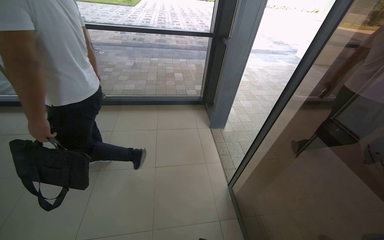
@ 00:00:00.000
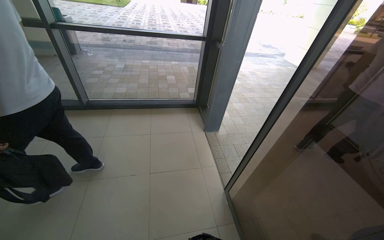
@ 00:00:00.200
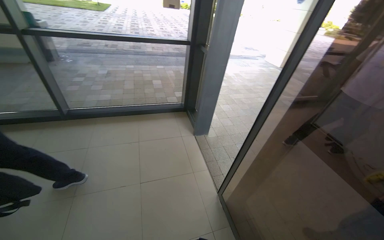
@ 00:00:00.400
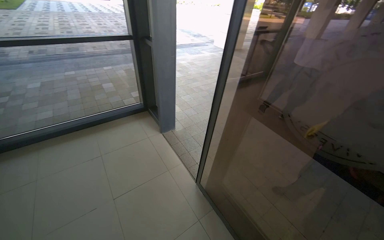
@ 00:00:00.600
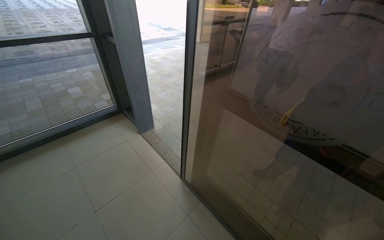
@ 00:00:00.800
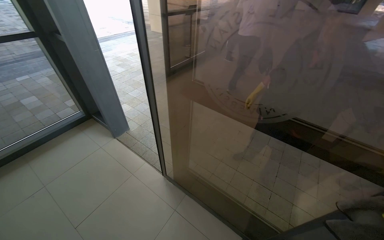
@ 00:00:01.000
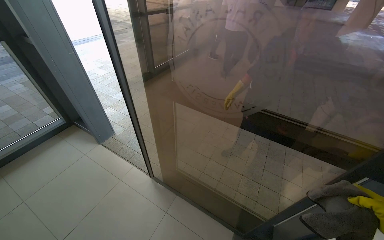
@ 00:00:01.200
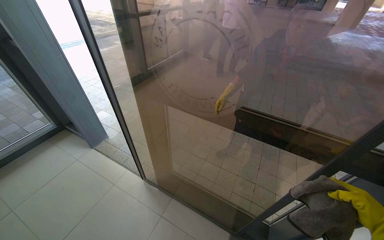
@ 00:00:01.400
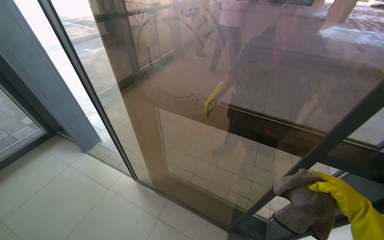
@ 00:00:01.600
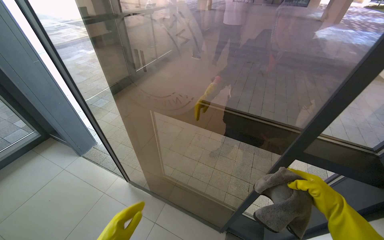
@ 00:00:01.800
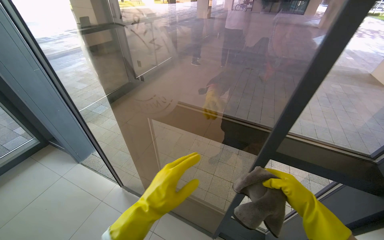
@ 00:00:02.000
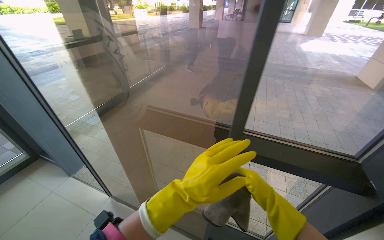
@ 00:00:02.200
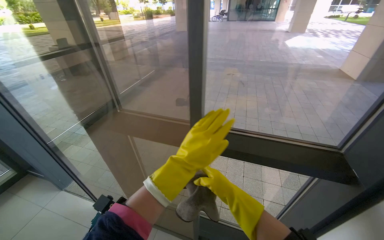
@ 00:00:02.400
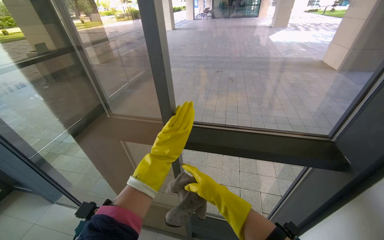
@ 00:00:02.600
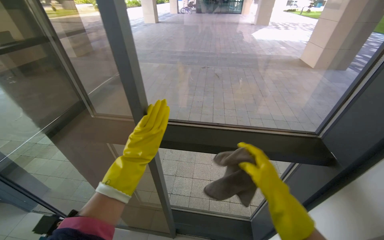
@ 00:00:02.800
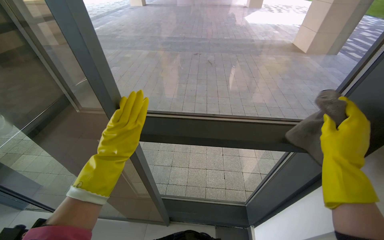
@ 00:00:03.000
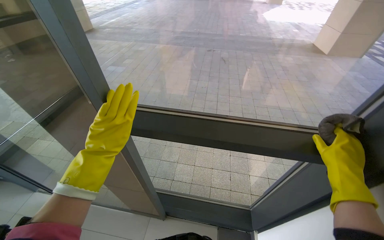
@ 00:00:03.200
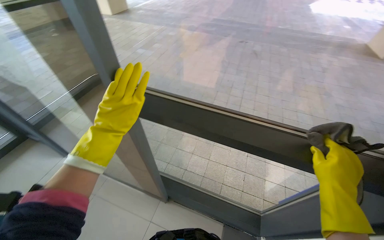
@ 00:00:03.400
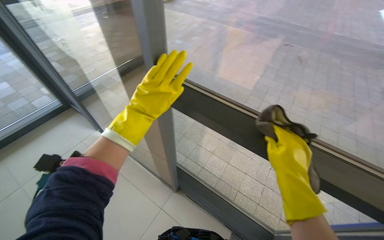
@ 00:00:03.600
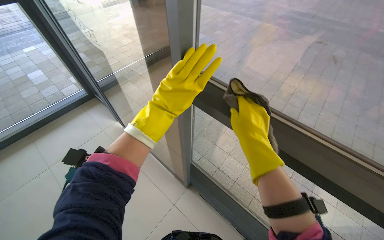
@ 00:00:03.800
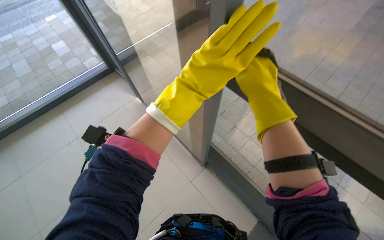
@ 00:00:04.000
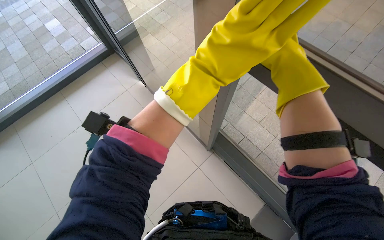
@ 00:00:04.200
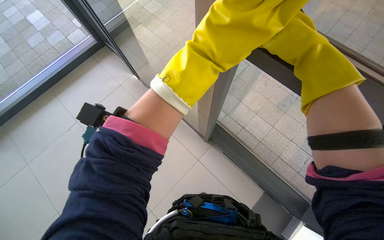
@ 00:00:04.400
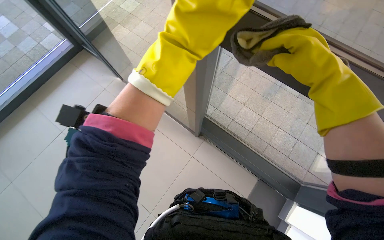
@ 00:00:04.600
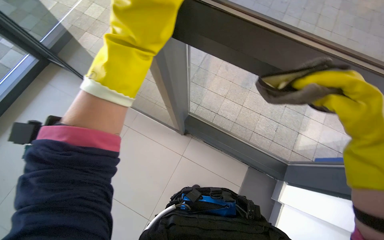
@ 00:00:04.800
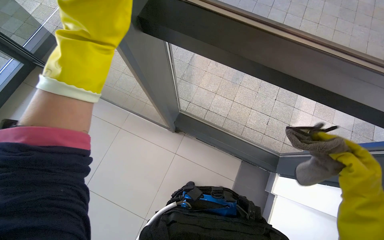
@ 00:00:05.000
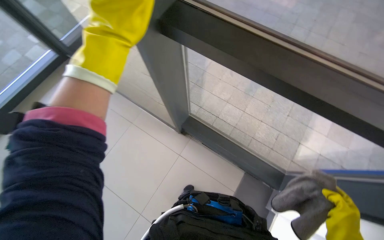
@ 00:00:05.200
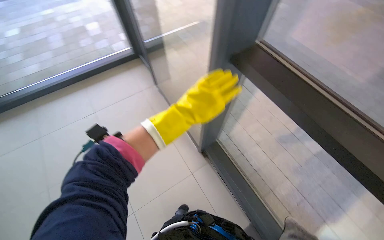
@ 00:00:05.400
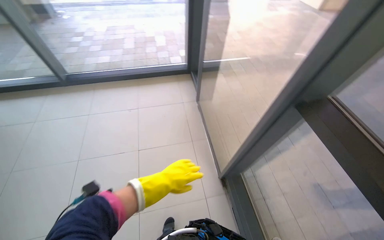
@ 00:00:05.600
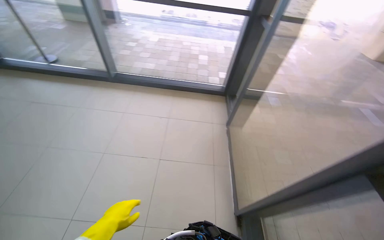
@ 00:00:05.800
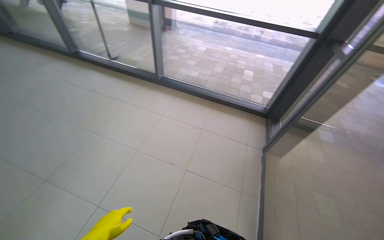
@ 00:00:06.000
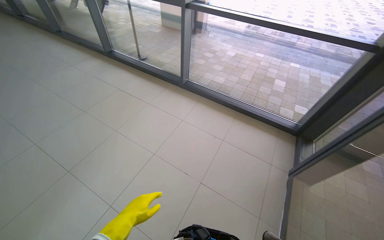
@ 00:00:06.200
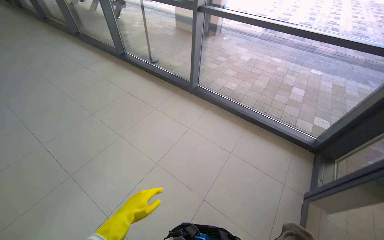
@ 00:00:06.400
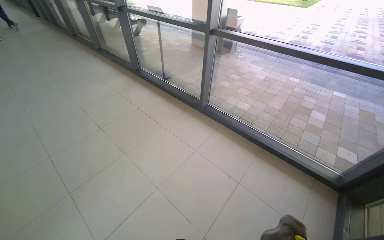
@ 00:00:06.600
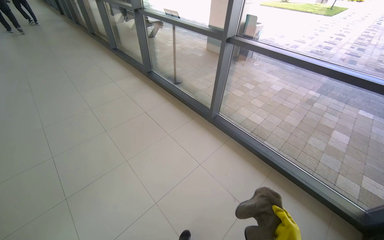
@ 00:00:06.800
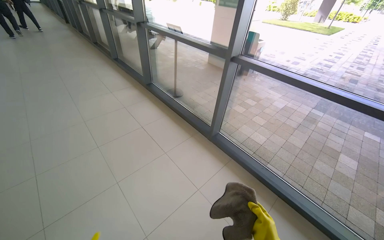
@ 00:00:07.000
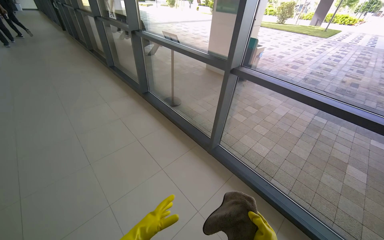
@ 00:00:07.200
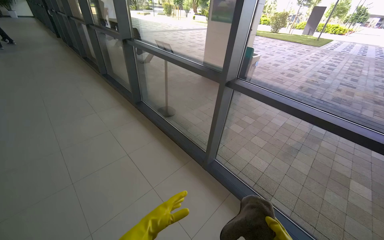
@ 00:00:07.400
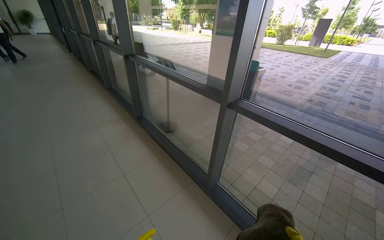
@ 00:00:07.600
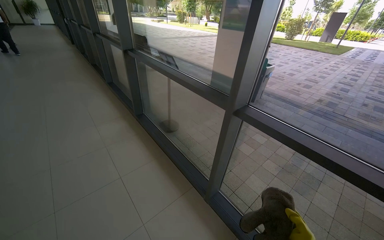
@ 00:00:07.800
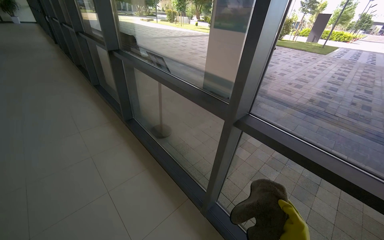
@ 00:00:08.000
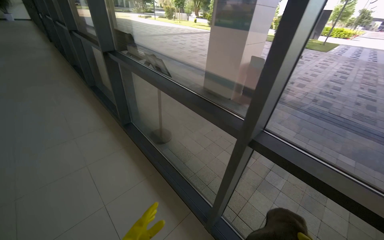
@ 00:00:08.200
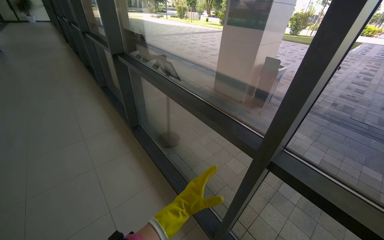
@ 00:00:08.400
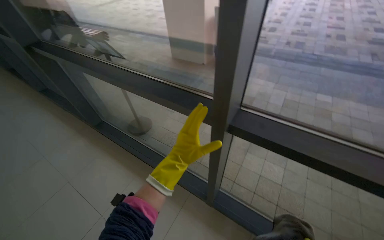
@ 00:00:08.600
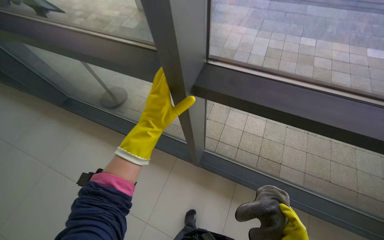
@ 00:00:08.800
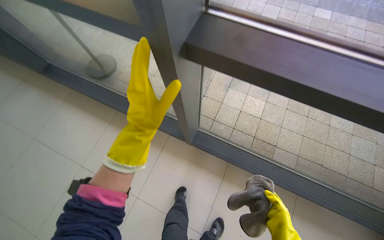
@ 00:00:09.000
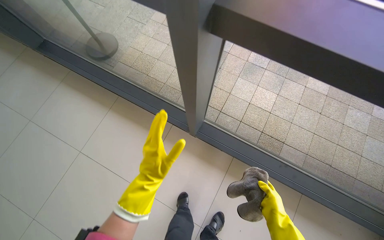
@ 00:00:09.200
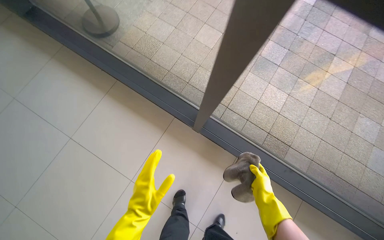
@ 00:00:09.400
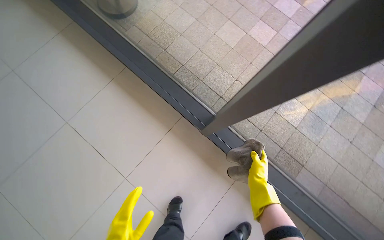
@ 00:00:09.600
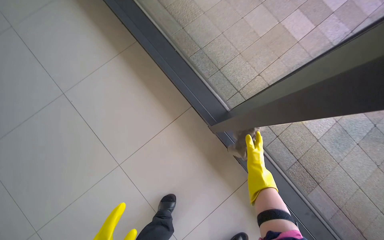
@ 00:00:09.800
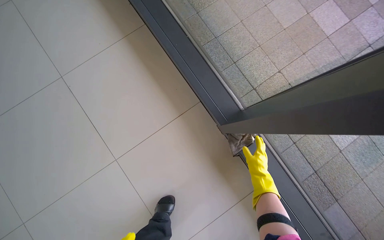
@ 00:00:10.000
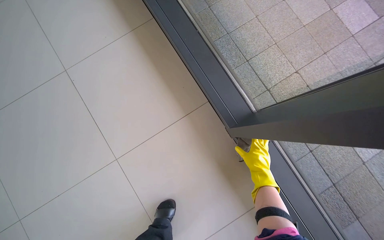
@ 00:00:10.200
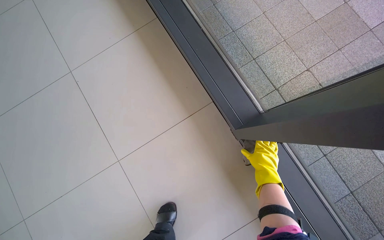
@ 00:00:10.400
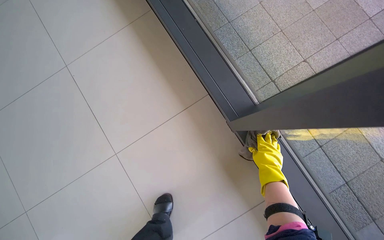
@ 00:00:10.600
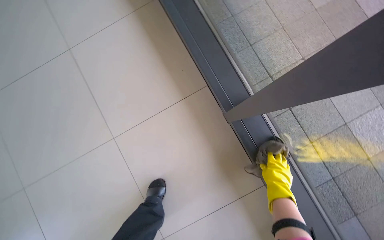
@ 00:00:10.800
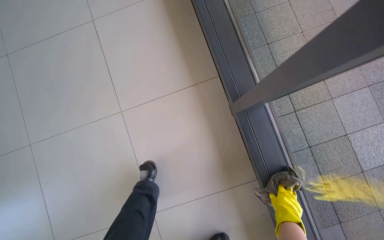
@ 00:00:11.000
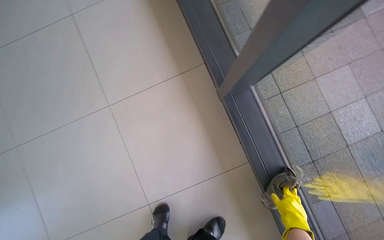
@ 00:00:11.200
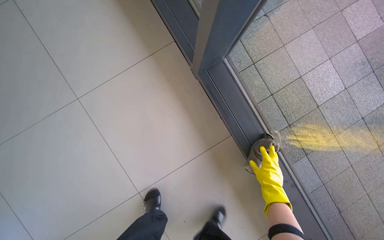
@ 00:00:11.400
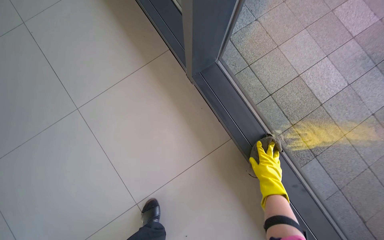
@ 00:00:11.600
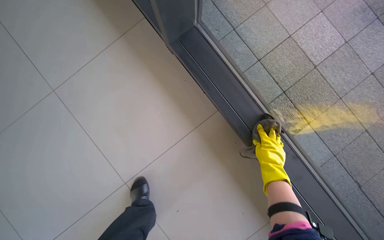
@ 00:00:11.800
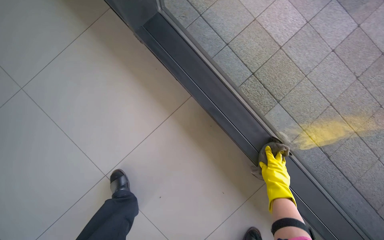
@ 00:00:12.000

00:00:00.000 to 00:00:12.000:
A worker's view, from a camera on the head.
Job: wiping surfaces.
The whole recording: Wiping window frames. The worker wipes the frames of the large glass windows with a cloth.
00:00:00.000 to 00:00:01.600: The wearer looks about 55 degrees further to the right.
00:00:01.600 to 00:00:03.000: The wearer's head swings approximately 20 degrees to the right.
00:00:03.000 to 00:00:04.400: The wearer looks some 40 degrees further to the left. The wearer looks some 25 degrees further downward.
00:00:04.400 to 00:00:06.000: The camera travels approximately 40 cm. The wearer looks roughly 65 degrees further to the left. The wearer looks about 25 degrees further upward.
00:00:06.000 to 00:00:07.600: The camera travels some 1 m. The head rotates roughly 30 degrees to the left. The camera pitches upward, by roughly 15 degrees.
00:00:07.600 to 00:00:09.000: The camera travels roughly 70 cm. The wearer looks approximately 25 degrees further to the right. The wearer looks some 35 degrees further downward.
00:00:09.000 to 00:00:10.400: The head travels about 50 cm. The head rotates about 35 degrees to the left.
00:00:10.400 to 00:00:12.000: The head travels about 50 cm.

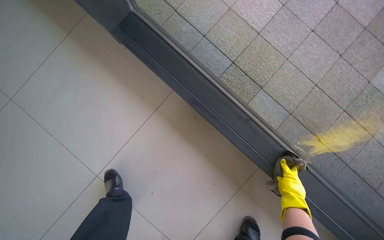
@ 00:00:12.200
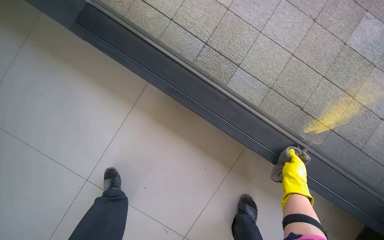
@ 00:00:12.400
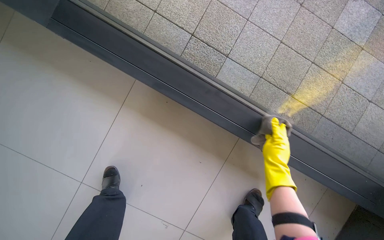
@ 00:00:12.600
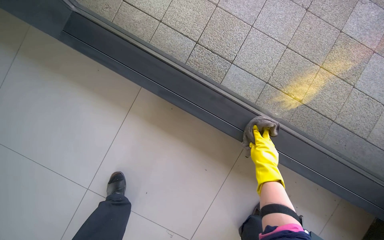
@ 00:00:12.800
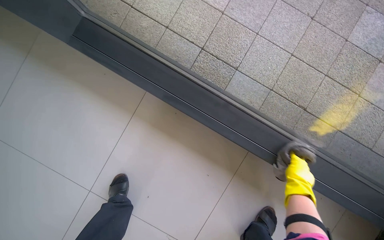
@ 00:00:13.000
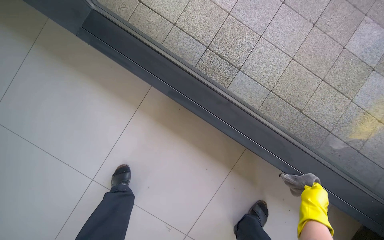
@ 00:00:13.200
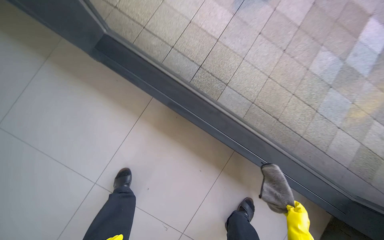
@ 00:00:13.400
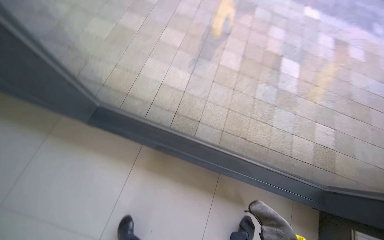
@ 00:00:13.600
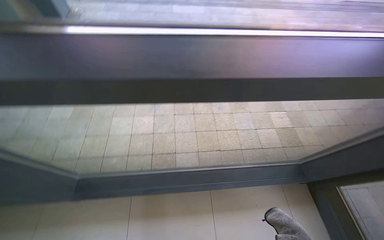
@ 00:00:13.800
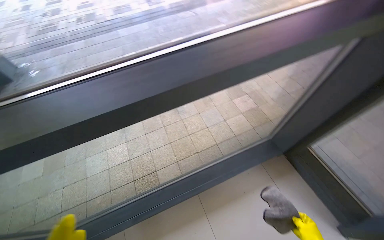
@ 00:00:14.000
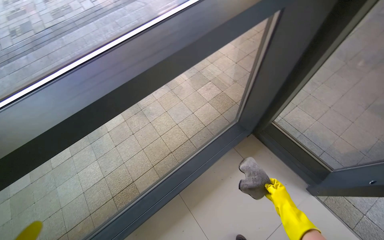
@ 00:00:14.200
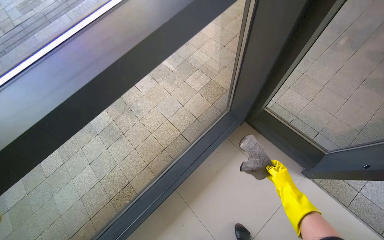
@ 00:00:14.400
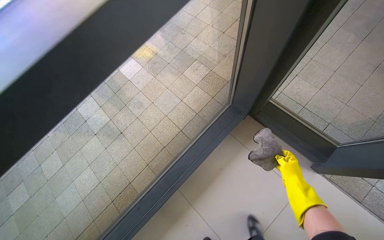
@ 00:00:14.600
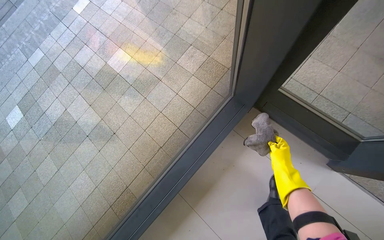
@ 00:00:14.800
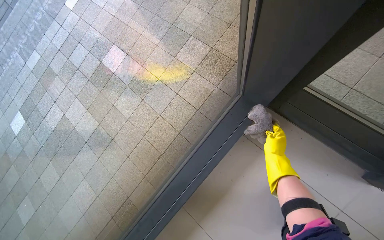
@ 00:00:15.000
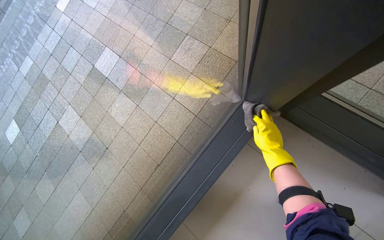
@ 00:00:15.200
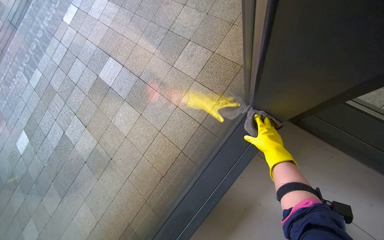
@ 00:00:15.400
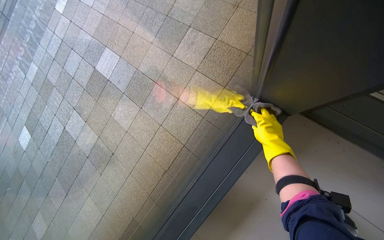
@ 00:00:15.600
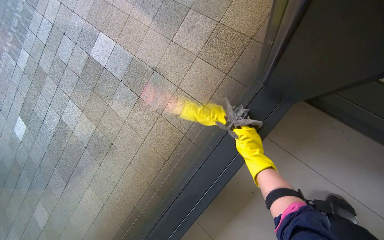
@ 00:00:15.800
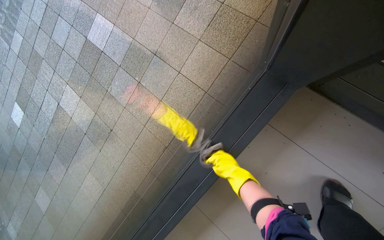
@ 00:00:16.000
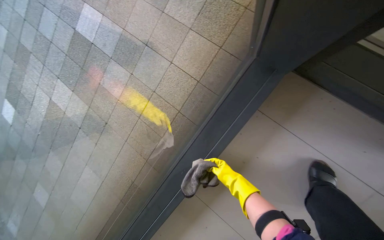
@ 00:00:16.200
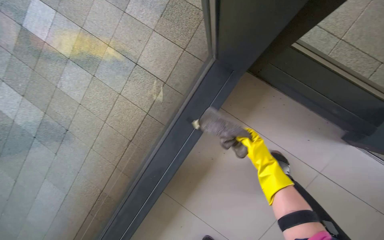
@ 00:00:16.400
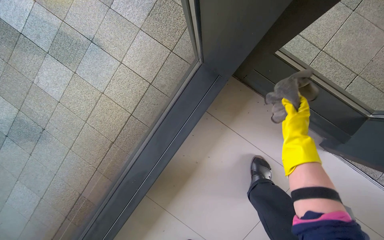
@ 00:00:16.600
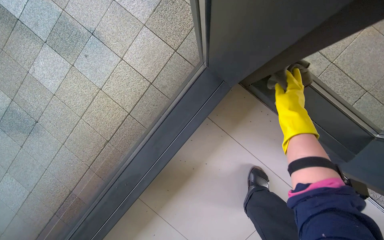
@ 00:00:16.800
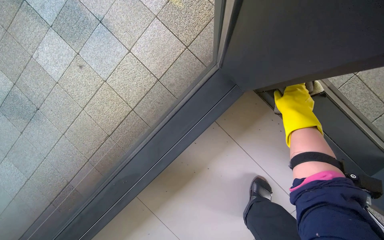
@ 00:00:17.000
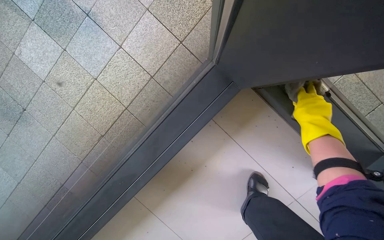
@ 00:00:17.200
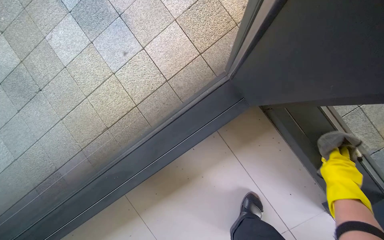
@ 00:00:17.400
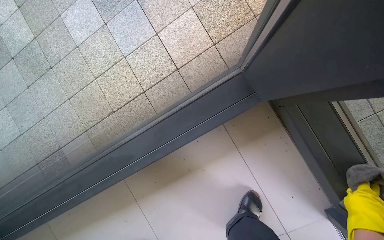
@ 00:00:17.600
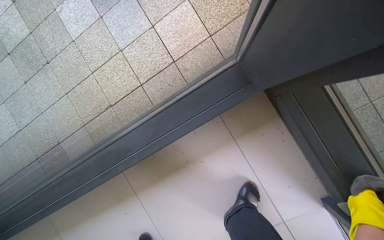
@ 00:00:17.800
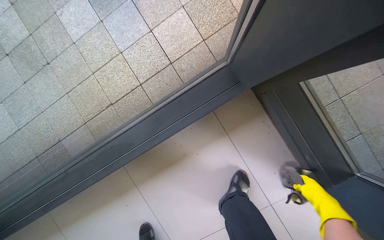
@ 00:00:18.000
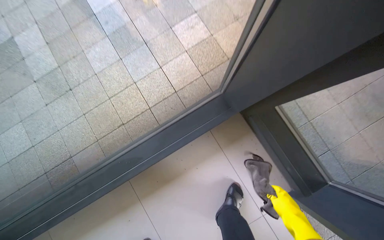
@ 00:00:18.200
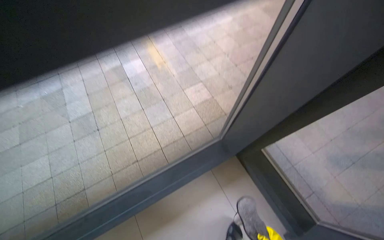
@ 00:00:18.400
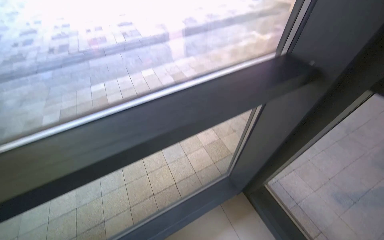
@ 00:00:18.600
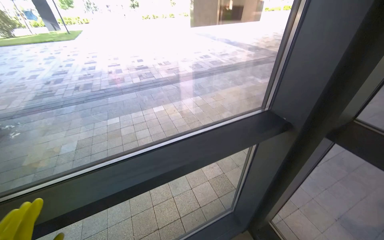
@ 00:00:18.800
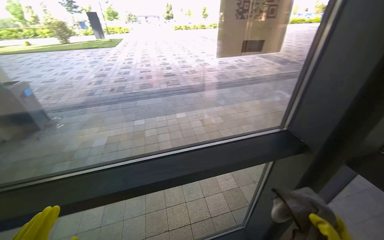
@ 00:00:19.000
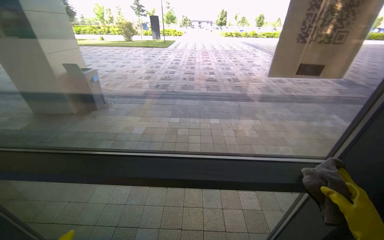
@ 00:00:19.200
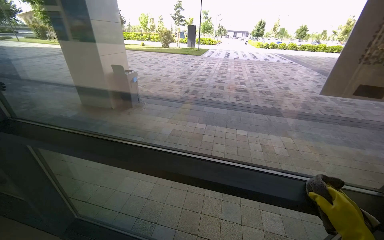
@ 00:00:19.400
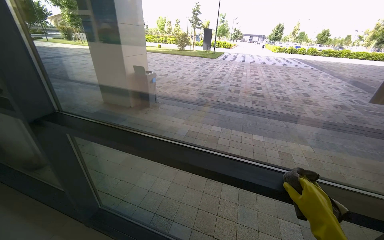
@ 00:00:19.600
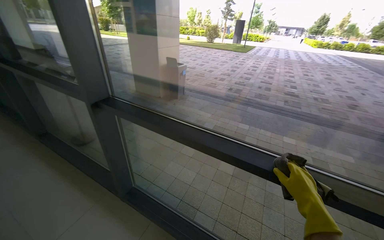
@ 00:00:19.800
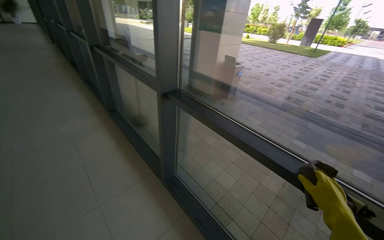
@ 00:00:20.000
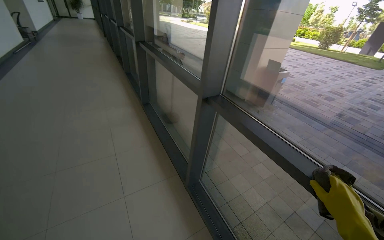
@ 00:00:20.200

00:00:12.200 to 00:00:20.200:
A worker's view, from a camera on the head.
Job: wiping surfaces.
The whole recording: Wiping window frames. The worker wipes the frames of the large glass windows with a cloth.
00:00:12.200 to 00:00:13.800: The head travels approximately 60 cm. The wearer's head swings approximately 45 degrees to the right. The view tilts some 25 degrees upward.
00:00:13.800 to 00:00:15.400: The camera is carried some 1 m. The view tips downward by approximately 20 degrees. The scene turns about 50 degrees counterclockwise in the picture.
00:00:15.400 to 00:00:17.000: The wearer looks approximately 15 degrees further downward.
00:00:17.000 to 00:00:18.600: The head travels roughly 70 cm. The view tips upward by about 45 degrees.
00:00:18.600 to 00:00:20.200: The camera travels roughly 80 cm. The head turns to the left by some 90 degrees. The wearer looks some 15 degrees further upward.
